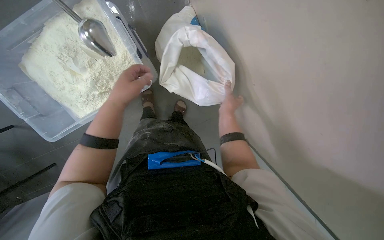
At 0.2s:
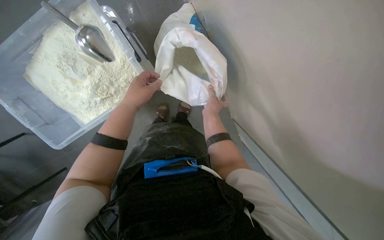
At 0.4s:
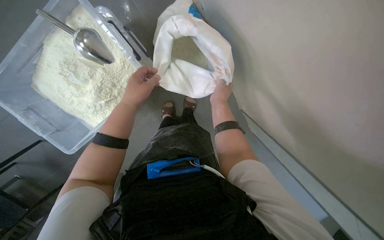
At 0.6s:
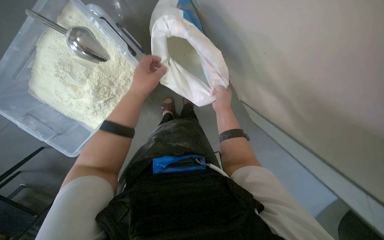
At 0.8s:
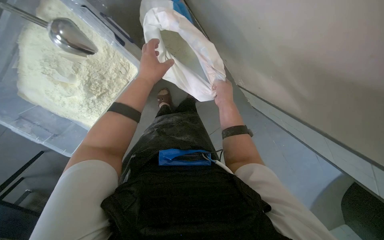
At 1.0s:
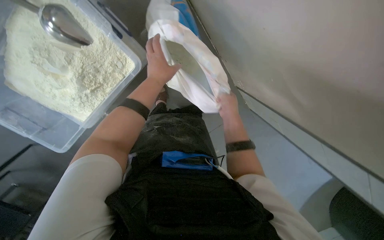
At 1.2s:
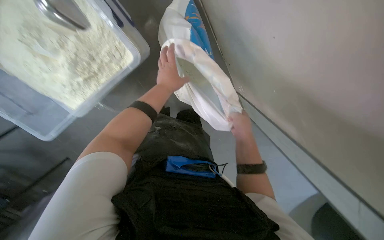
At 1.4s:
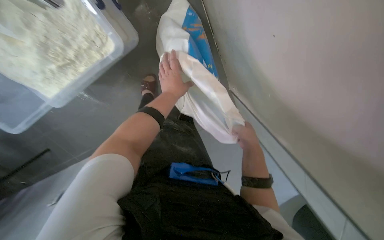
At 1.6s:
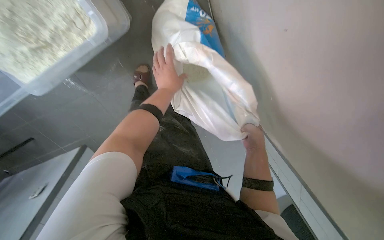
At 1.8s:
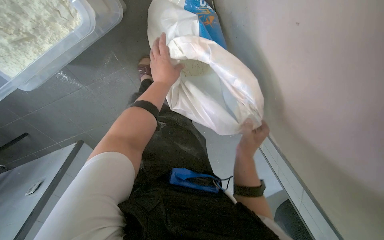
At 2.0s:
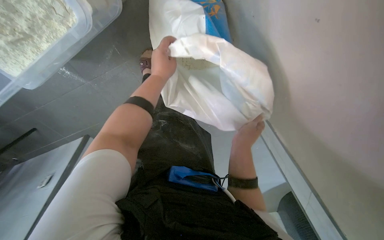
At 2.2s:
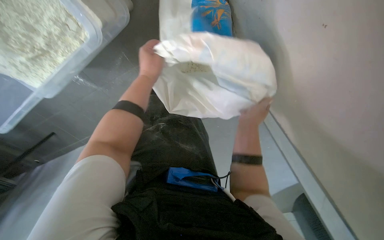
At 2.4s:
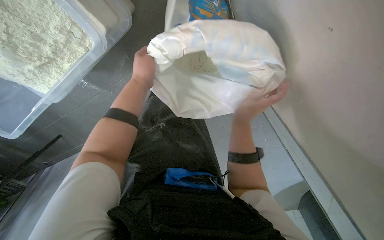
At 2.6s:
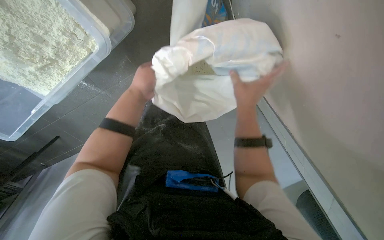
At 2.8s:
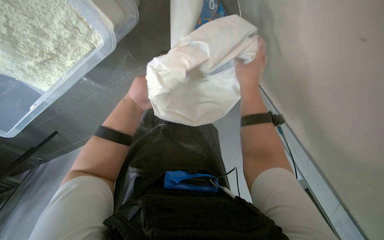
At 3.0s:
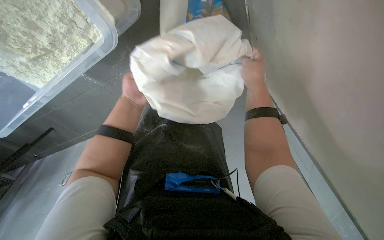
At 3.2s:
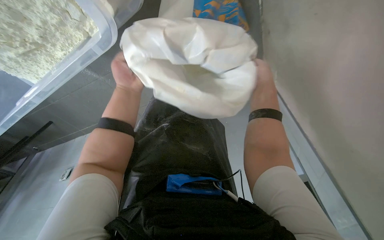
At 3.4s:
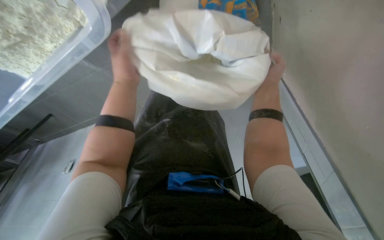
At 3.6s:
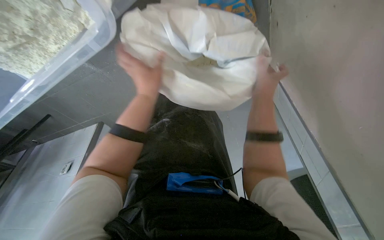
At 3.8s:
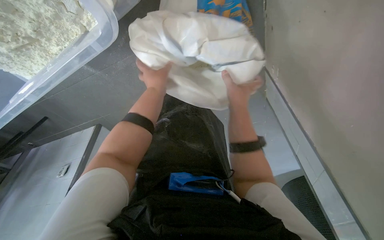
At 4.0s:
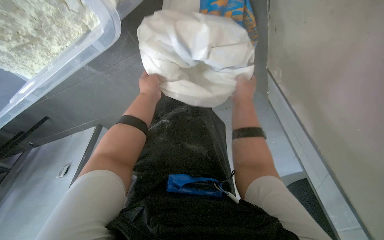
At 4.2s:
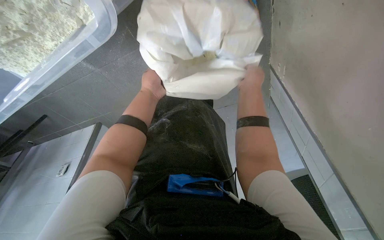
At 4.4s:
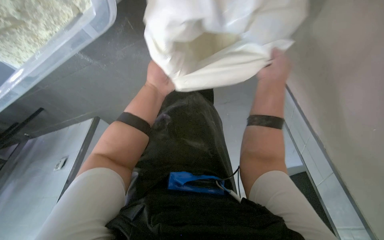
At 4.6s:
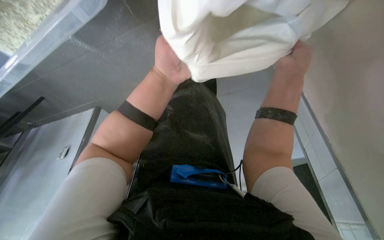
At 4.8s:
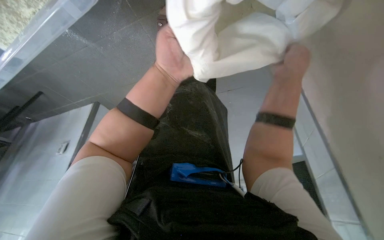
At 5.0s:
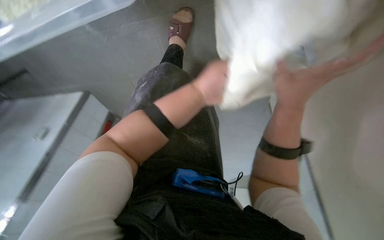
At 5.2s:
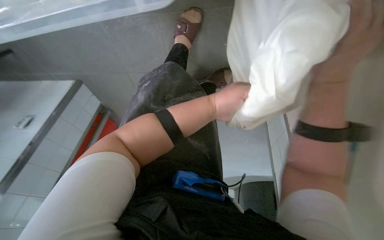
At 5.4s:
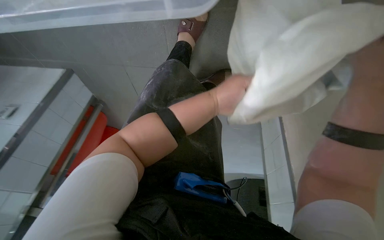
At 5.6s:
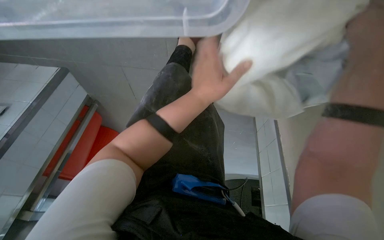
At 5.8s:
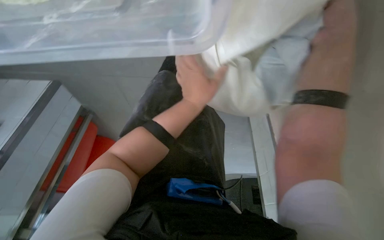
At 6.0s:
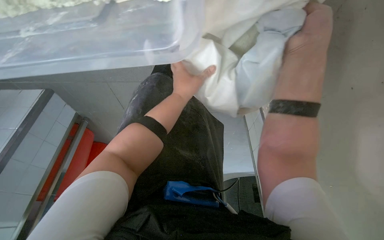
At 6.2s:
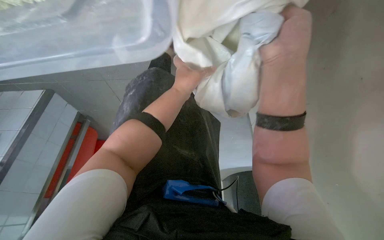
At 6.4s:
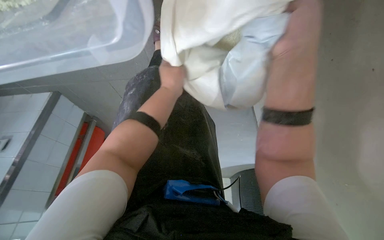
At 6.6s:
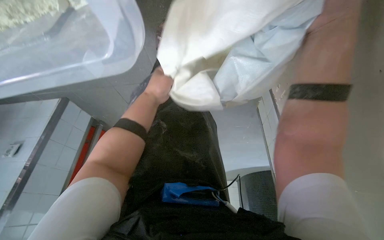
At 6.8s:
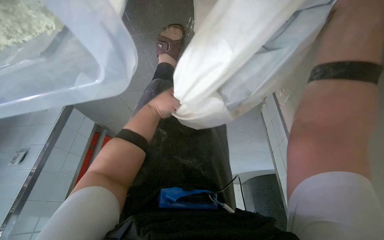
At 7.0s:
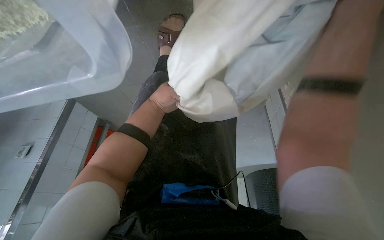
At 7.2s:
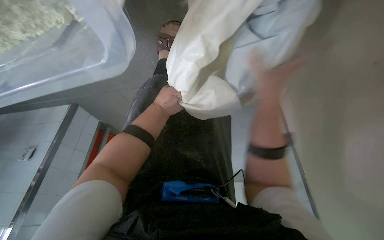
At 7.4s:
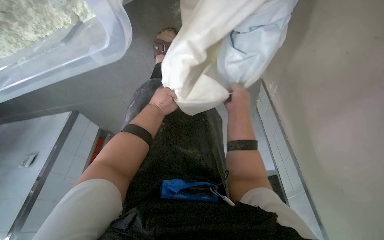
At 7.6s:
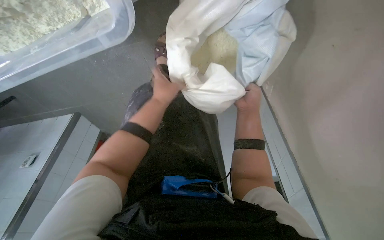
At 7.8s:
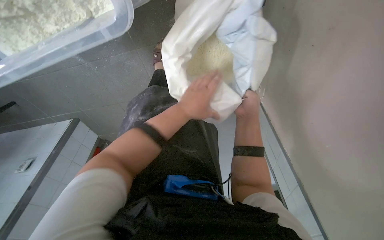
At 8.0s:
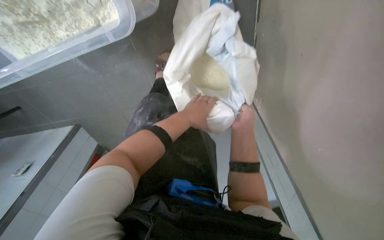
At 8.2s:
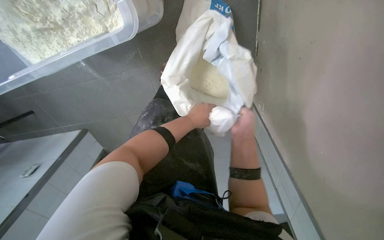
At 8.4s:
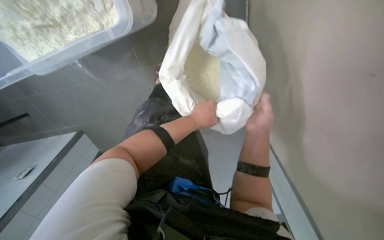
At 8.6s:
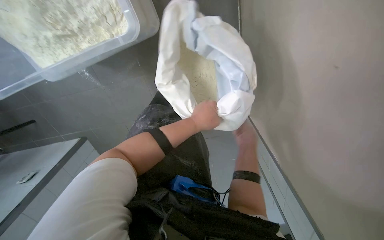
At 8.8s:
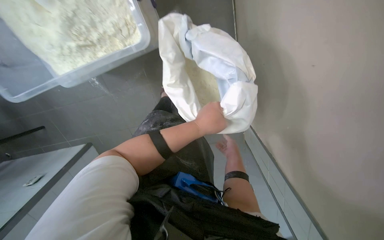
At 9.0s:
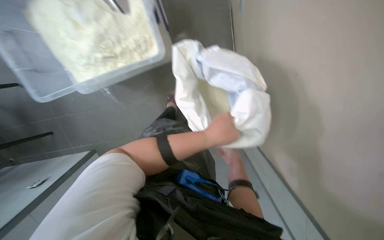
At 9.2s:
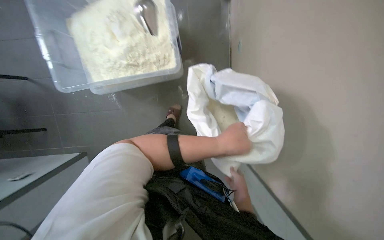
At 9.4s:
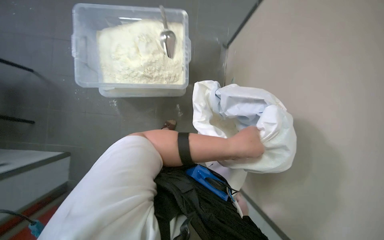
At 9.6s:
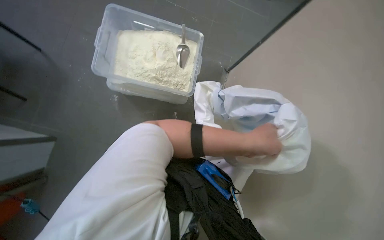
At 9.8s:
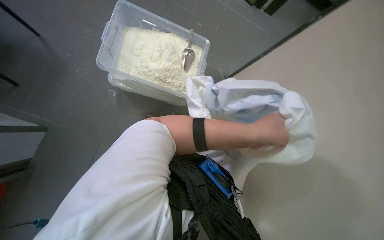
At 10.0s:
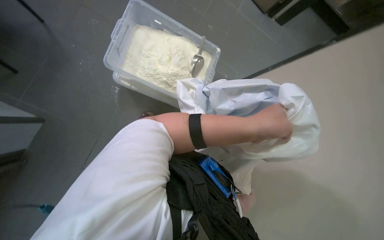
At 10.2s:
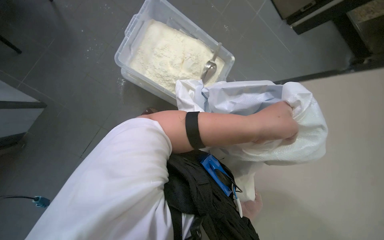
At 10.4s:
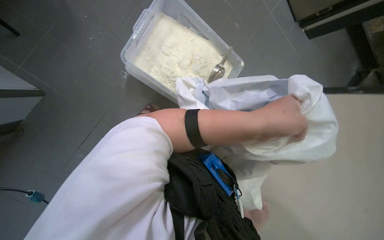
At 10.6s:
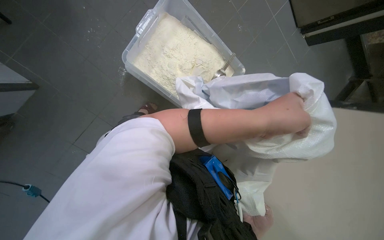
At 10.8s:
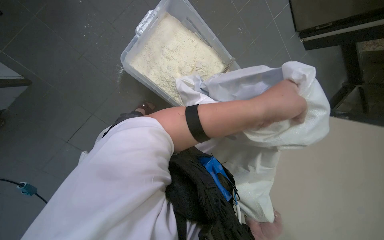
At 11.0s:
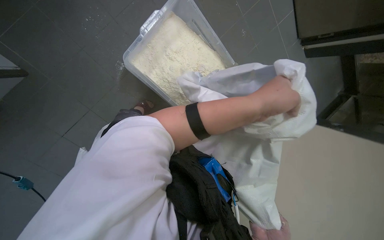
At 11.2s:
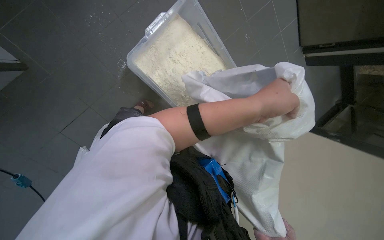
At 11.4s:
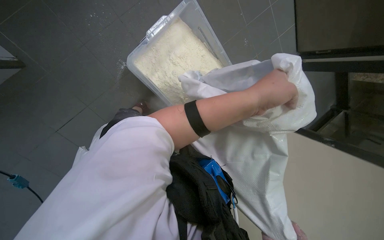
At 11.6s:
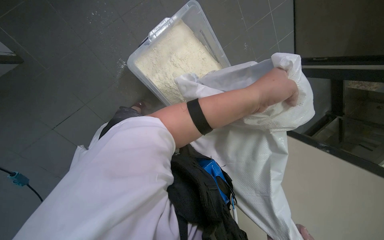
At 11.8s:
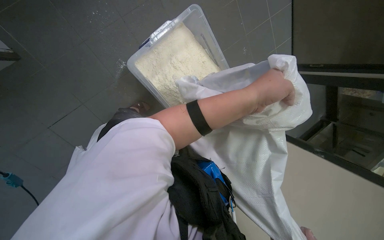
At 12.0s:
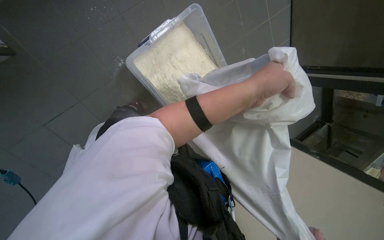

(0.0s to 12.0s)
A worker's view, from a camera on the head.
Job: managing trash.
The whole recording: Folding and disposing of empty bag. The worker folds an empty bag and prepares it for disposal.
0.0s - 1.6s: The view tips downward by roughly 15 degrees. The left hand heads farther from the camera and to the right, covering about 35 cm. The right hand goes some 25 cm to the right and down the picture.
1.6s - 3.0s: The right hand heads up the picture, covering about 20 cm. The left hand shifts about 10 cm to the left.
7.6s - 9.0s: The view tilts about 20 degrees upward. The left hand shifts some 20 cm nearer to the camera and to the right. Meanwhile the right hand heads down the picture, covering roughly 10 cm.
9.0s - 10.4s: The view tips upward by approximately 30 degrees. The scene turns approximately 50 degrees clockwise in the picture.
10.4s - 12.0s: The left hand travels up the picture by approximately 10 cm.

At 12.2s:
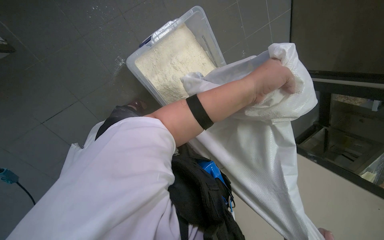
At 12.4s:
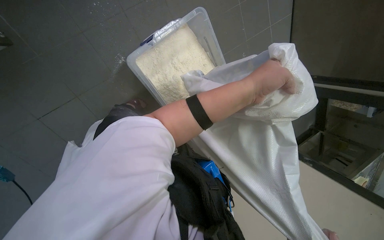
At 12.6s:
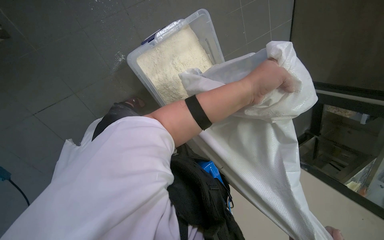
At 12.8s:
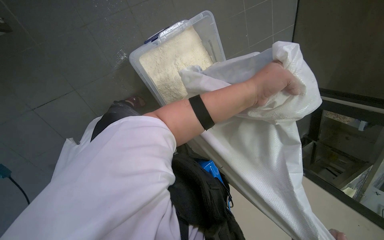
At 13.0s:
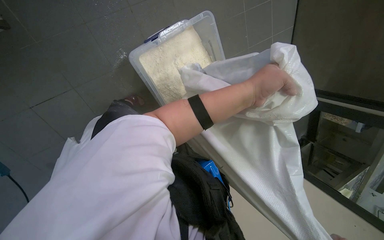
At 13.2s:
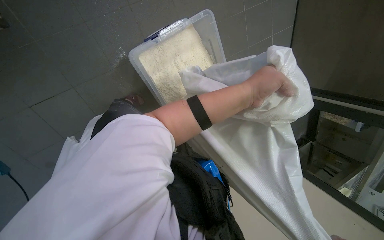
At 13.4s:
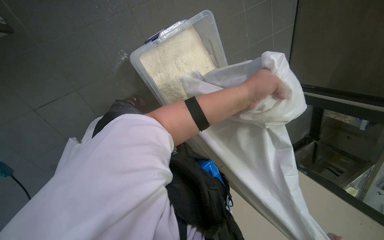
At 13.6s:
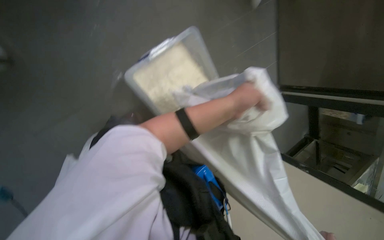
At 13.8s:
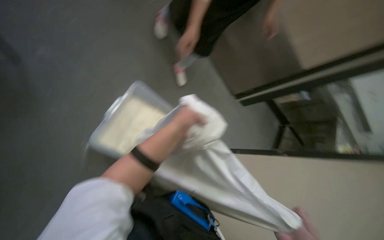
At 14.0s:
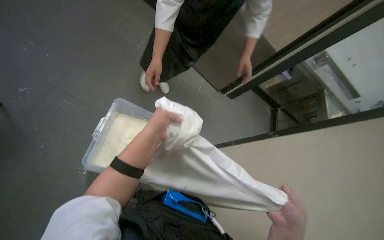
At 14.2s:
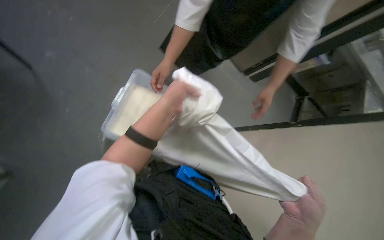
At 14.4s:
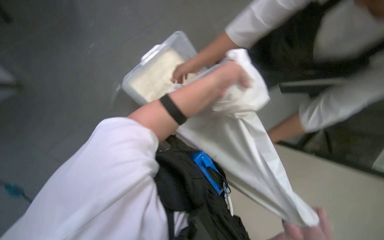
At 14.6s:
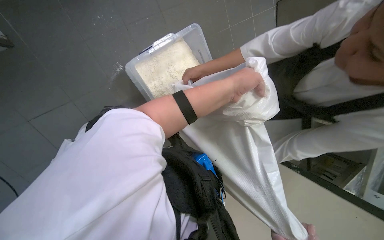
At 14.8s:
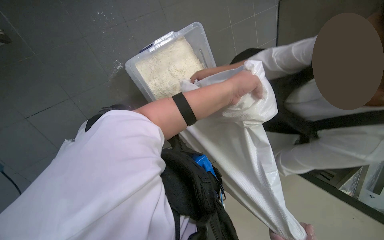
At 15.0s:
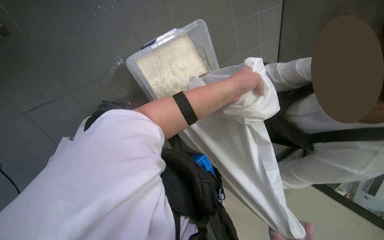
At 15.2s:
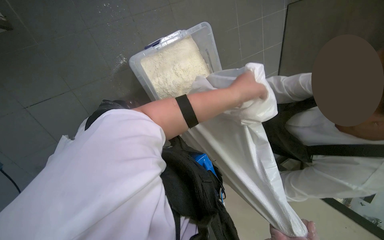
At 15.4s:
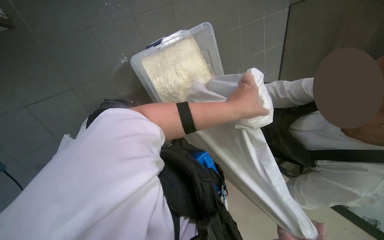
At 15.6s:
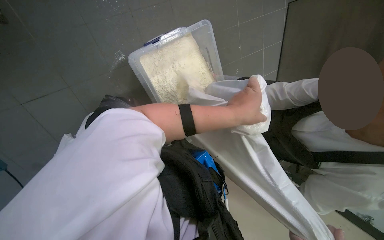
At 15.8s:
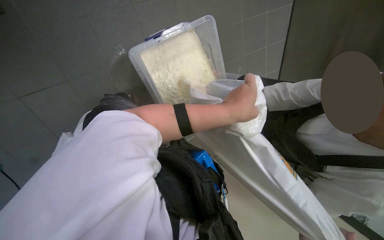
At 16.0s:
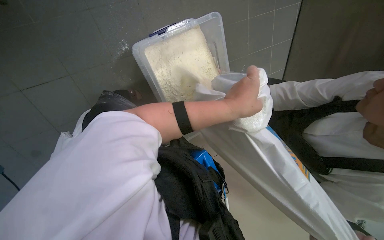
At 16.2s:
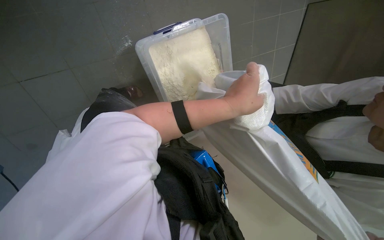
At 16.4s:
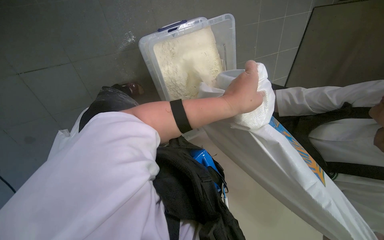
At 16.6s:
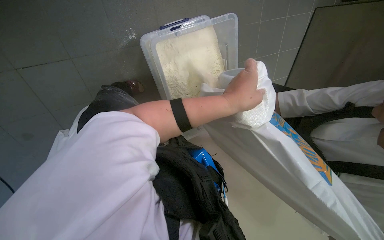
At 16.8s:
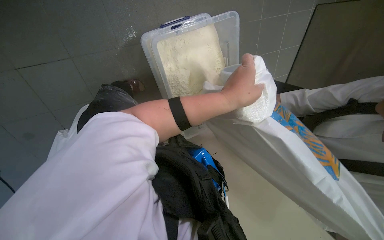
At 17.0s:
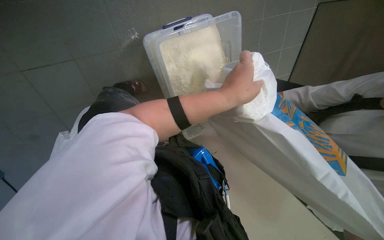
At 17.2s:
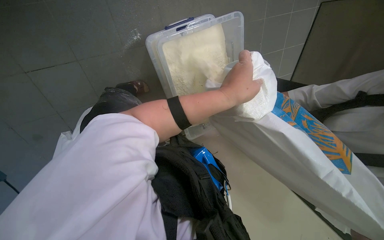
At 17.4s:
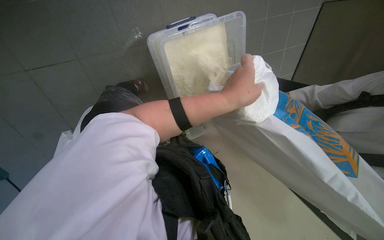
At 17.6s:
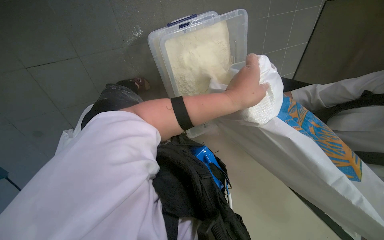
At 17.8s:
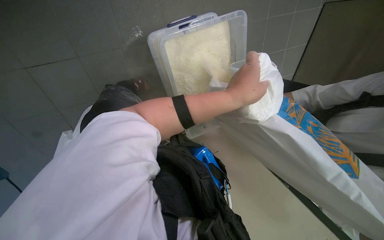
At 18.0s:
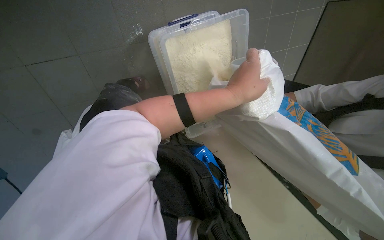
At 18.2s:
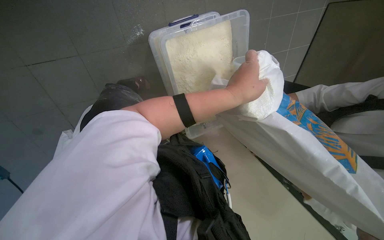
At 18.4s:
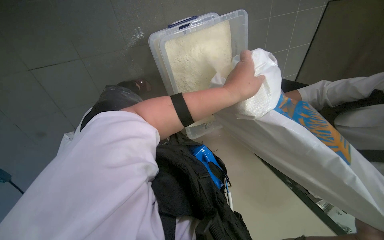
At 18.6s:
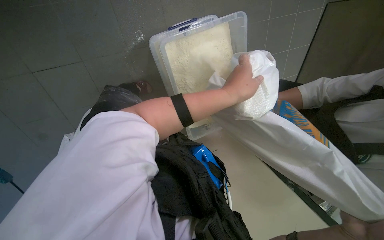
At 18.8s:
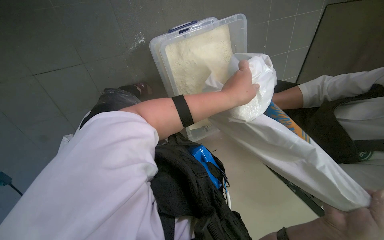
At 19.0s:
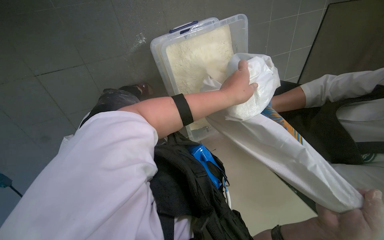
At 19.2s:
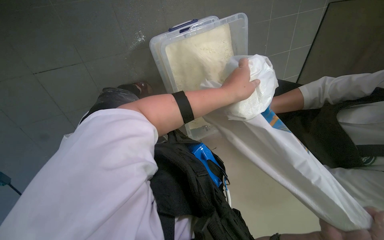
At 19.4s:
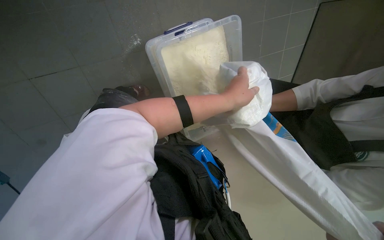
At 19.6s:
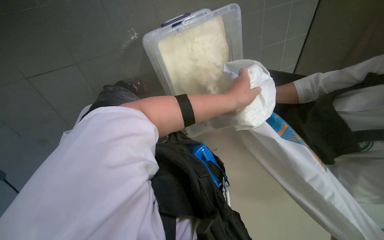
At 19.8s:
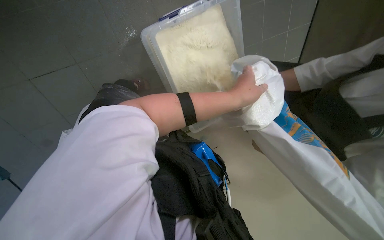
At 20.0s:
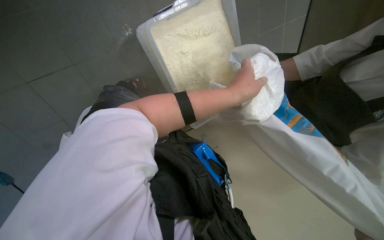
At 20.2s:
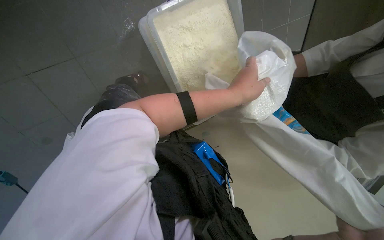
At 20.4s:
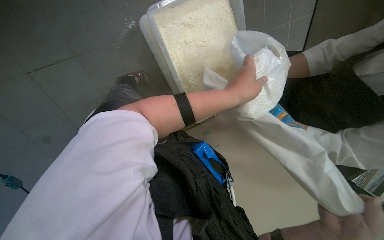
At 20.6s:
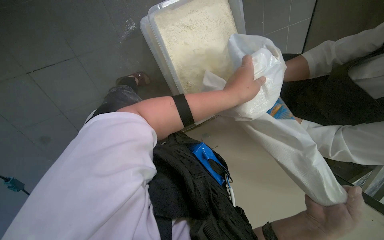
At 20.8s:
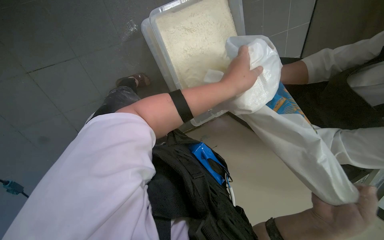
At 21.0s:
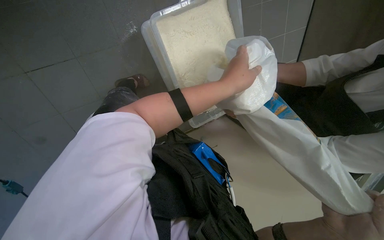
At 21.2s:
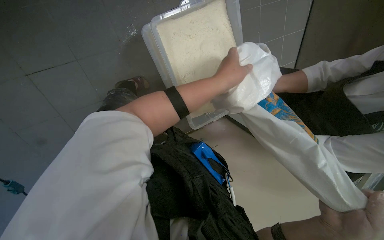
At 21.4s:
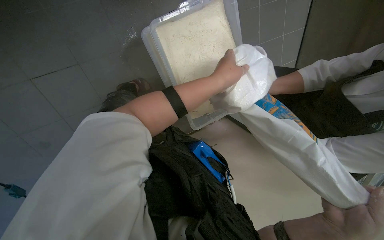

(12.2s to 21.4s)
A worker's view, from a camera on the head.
Job: managing trash.
The whole recording: Folding and disposing of empty bag. The worker folds an empty bag and prepares it for disposal.
12.2s - 13.8s: The view tilts some 15 degrees upward.
13.8s - 15.2s: The view tips downward by about 20 degrees.
